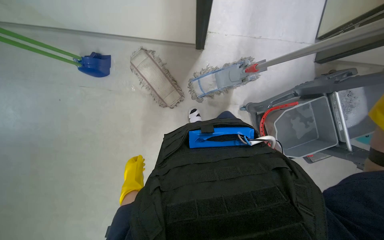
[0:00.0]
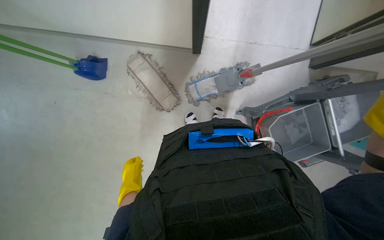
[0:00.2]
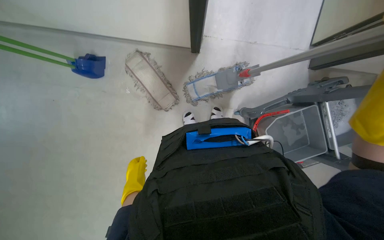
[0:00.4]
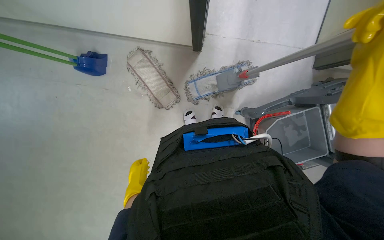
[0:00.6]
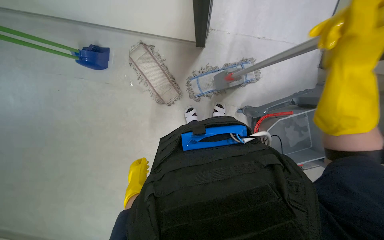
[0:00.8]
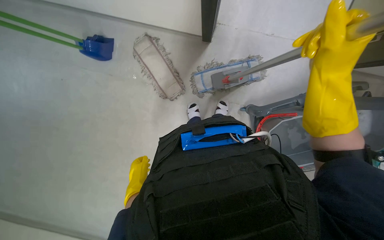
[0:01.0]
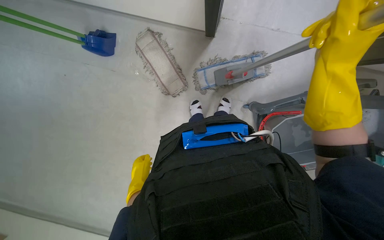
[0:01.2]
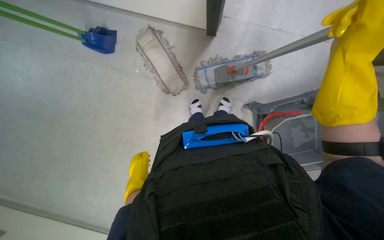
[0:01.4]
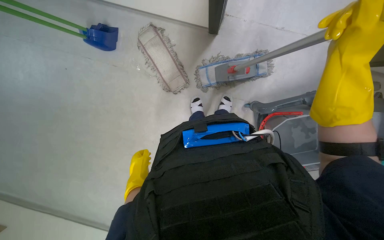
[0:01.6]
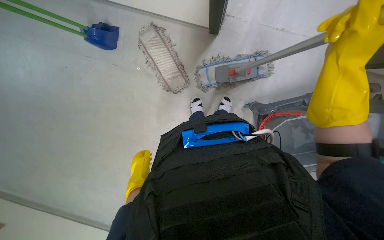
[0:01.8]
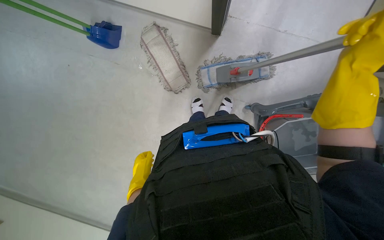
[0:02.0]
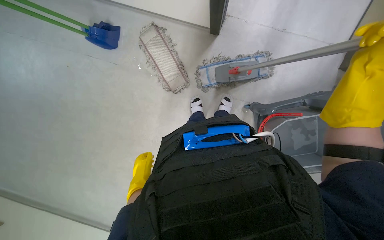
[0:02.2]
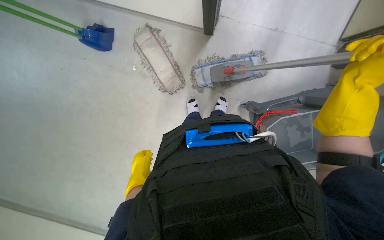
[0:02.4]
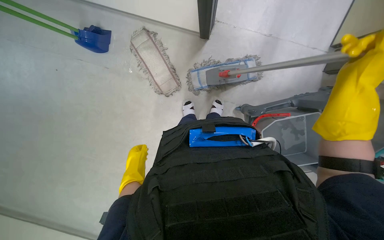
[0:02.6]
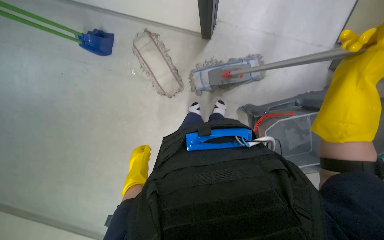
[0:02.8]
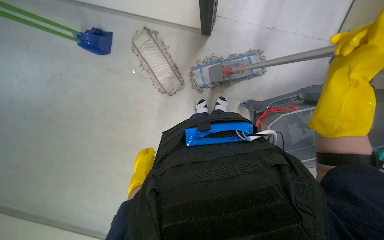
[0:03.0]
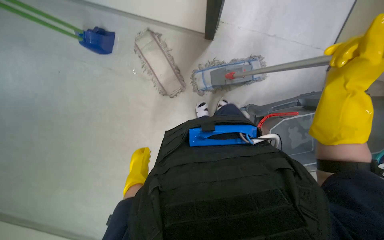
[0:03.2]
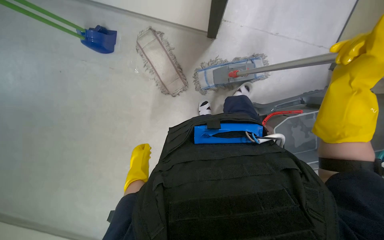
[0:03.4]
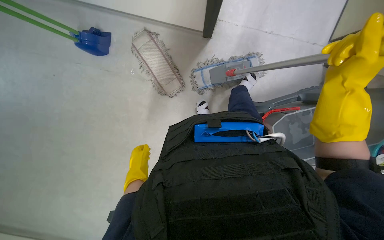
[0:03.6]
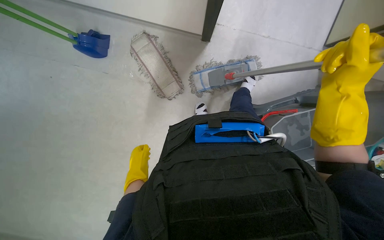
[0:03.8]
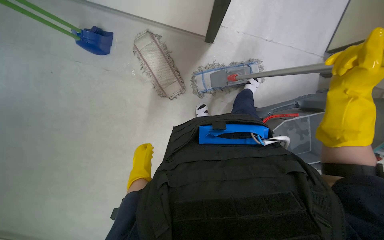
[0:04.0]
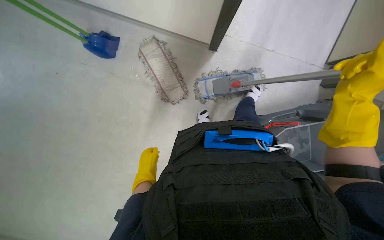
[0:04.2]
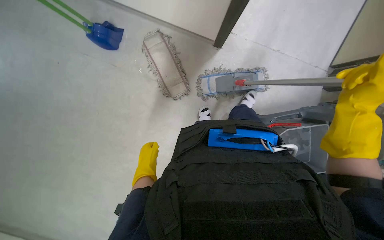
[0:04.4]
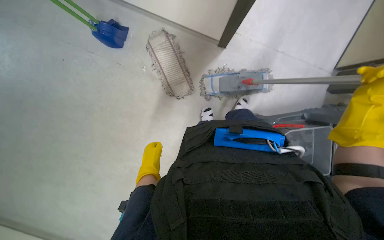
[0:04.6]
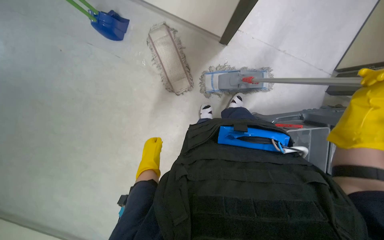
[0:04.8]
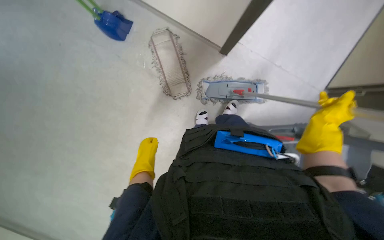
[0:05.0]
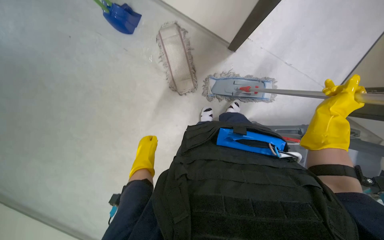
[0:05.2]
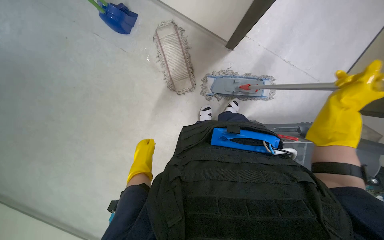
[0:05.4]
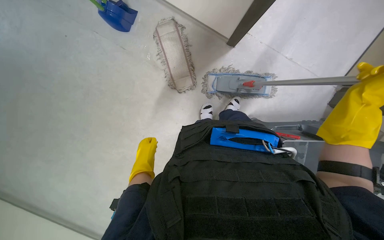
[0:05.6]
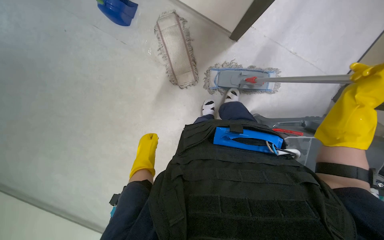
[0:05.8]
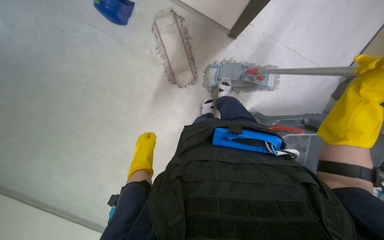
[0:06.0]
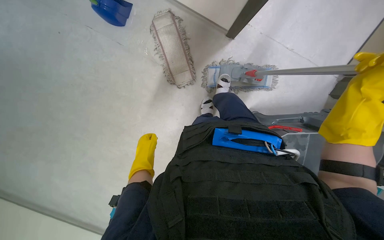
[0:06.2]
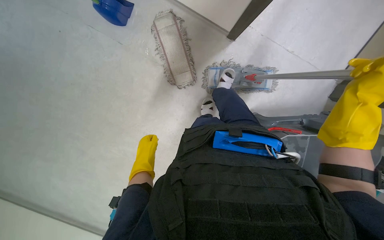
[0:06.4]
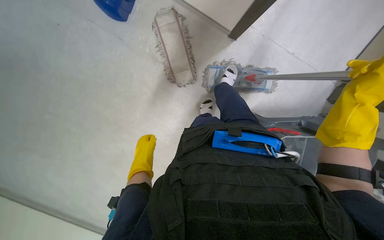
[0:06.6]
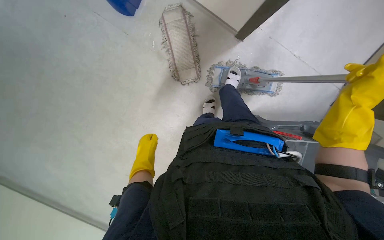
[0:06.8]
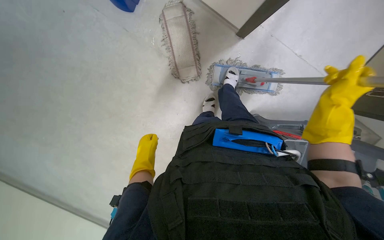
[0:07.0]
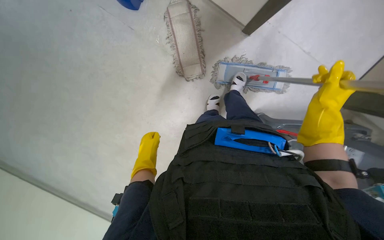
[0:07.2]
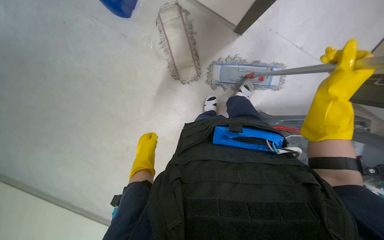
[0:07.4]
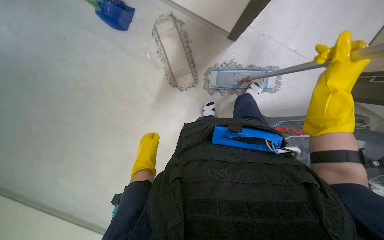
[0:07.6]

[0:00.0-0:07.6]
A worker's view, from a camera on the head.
Job: preparing cleaning supplies.
The whole recording: Changing mop head. The worker removes the dirty mop head, wrings it out, and attaches a clean mop head to the mop.
0:03.0 to 0:04.6: The left hand shifts roughly 10 cm farther from the camera.

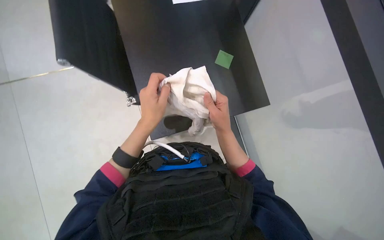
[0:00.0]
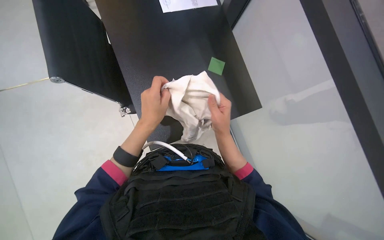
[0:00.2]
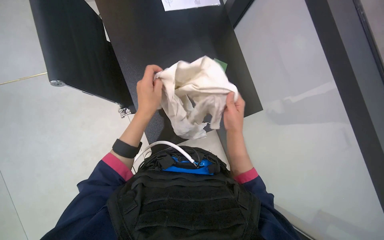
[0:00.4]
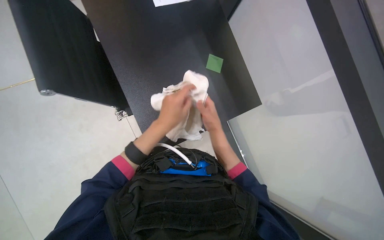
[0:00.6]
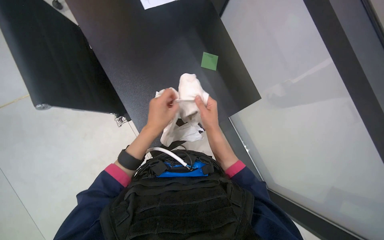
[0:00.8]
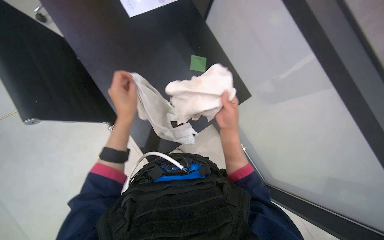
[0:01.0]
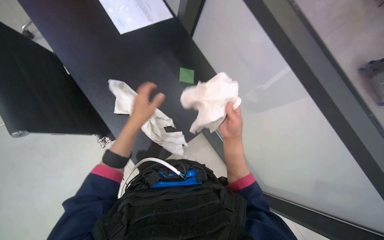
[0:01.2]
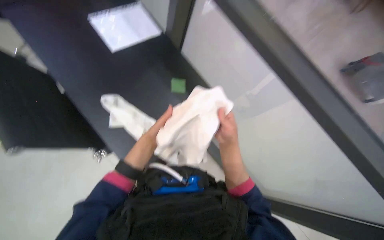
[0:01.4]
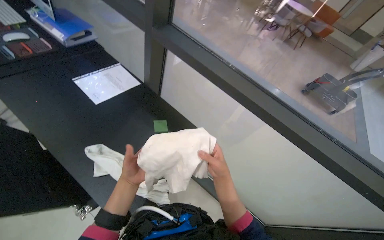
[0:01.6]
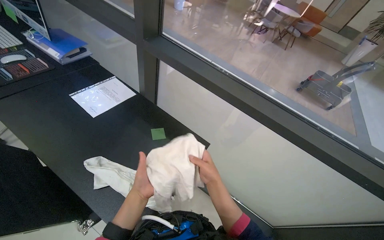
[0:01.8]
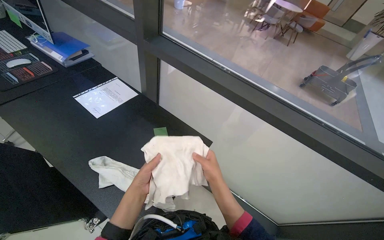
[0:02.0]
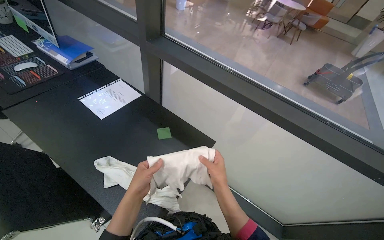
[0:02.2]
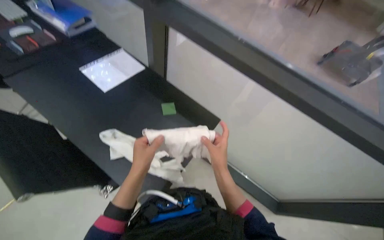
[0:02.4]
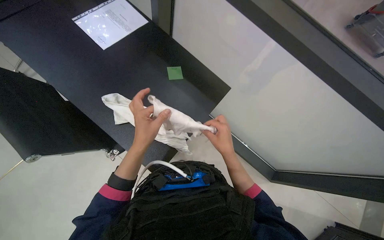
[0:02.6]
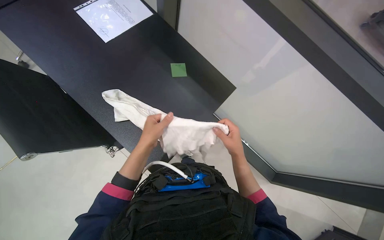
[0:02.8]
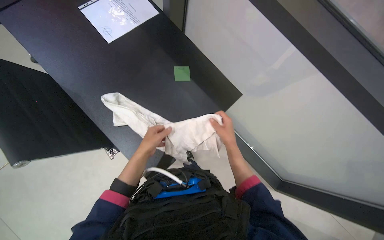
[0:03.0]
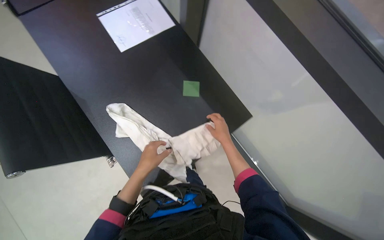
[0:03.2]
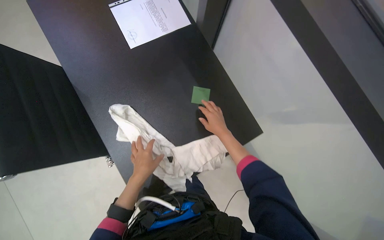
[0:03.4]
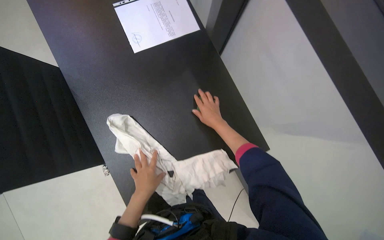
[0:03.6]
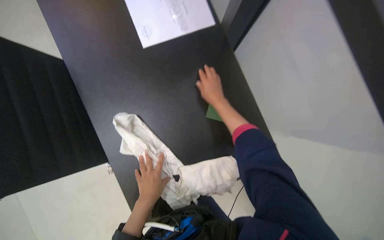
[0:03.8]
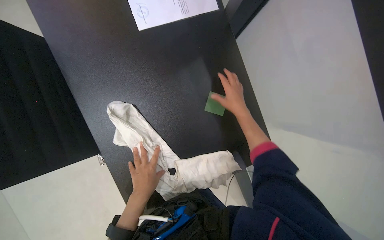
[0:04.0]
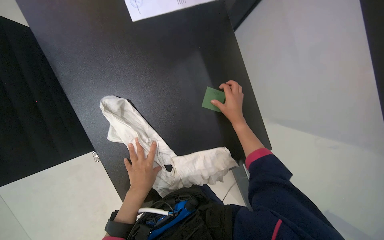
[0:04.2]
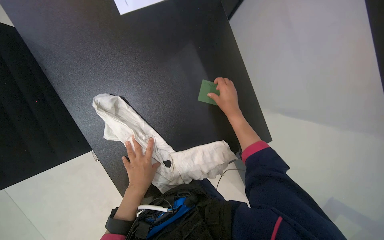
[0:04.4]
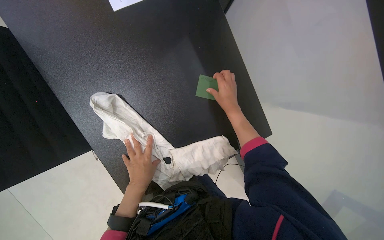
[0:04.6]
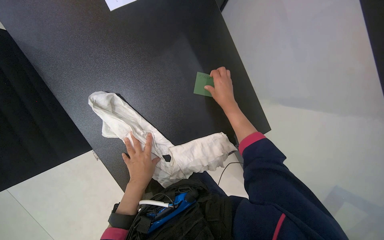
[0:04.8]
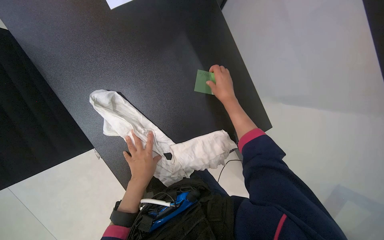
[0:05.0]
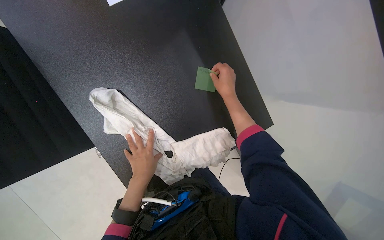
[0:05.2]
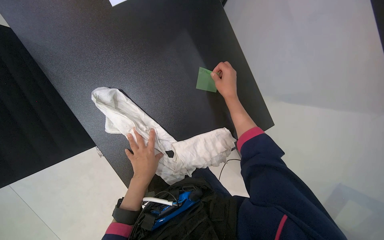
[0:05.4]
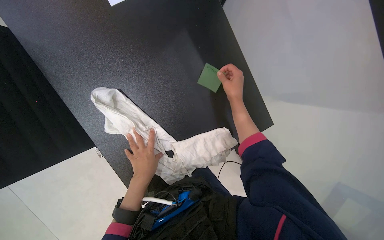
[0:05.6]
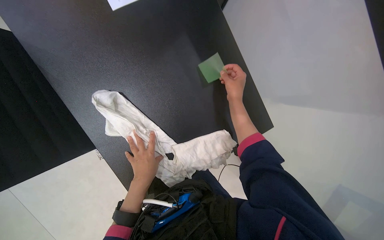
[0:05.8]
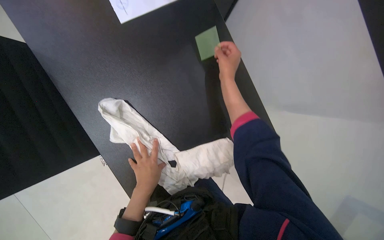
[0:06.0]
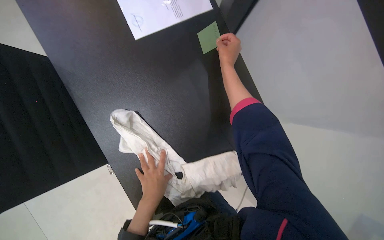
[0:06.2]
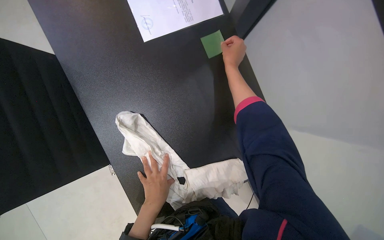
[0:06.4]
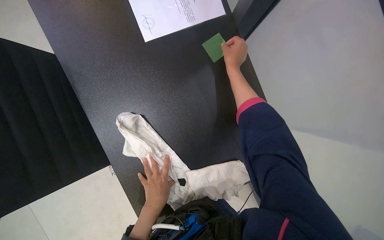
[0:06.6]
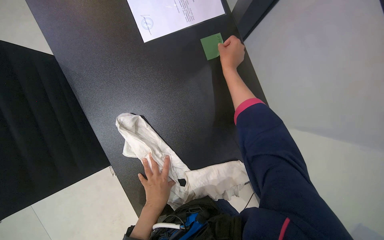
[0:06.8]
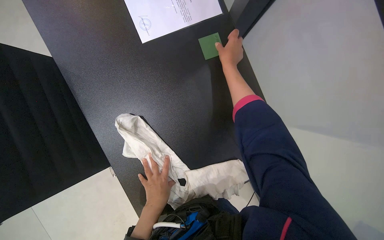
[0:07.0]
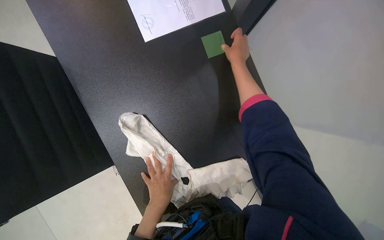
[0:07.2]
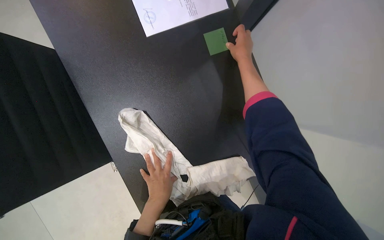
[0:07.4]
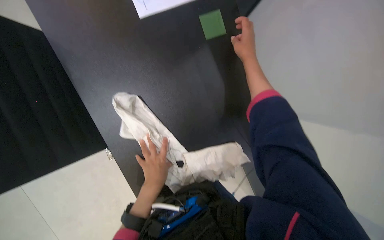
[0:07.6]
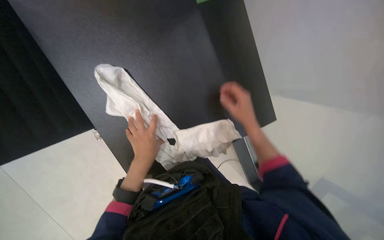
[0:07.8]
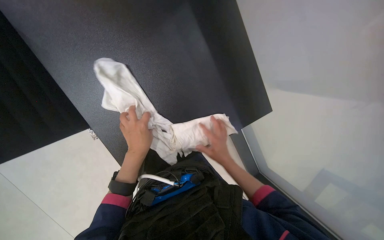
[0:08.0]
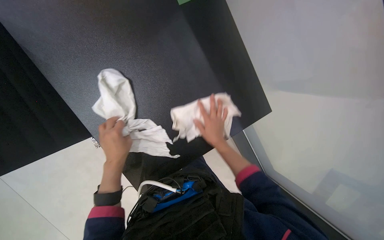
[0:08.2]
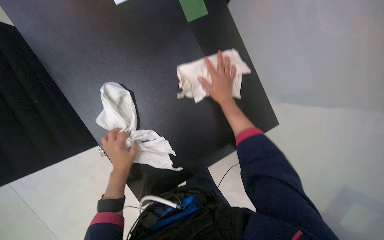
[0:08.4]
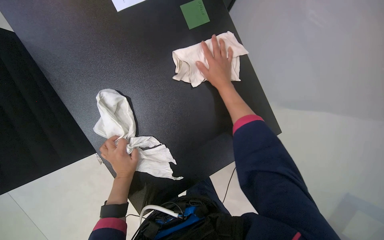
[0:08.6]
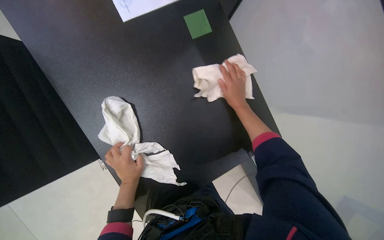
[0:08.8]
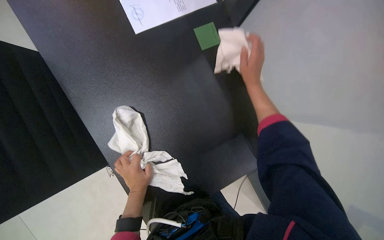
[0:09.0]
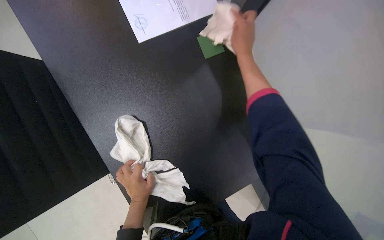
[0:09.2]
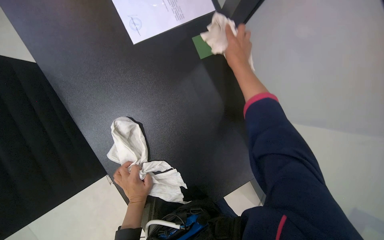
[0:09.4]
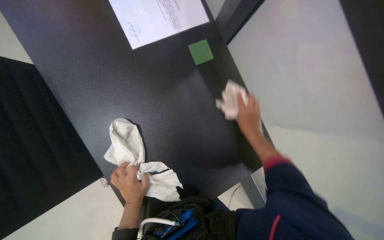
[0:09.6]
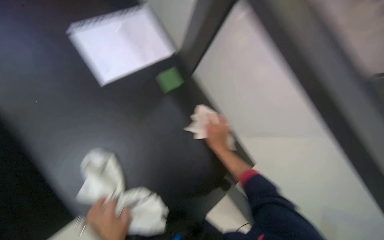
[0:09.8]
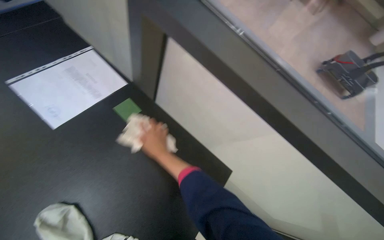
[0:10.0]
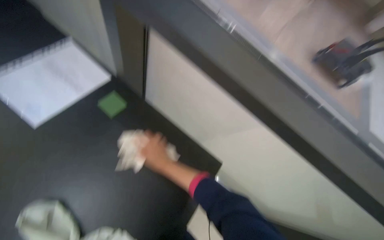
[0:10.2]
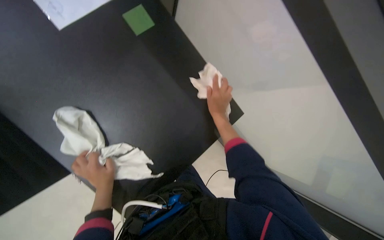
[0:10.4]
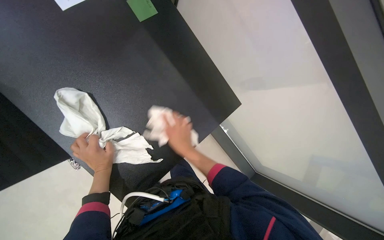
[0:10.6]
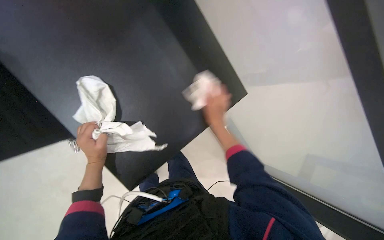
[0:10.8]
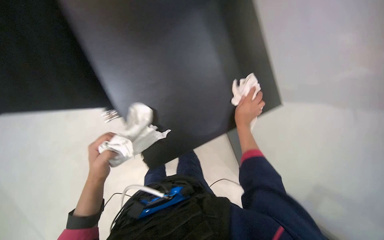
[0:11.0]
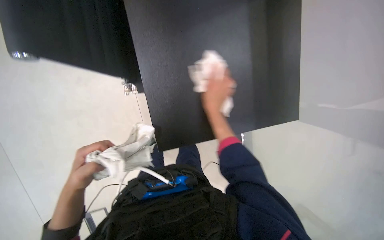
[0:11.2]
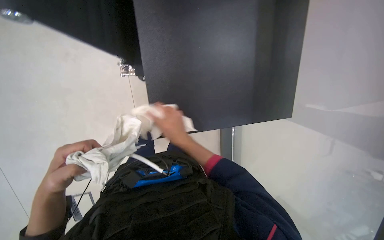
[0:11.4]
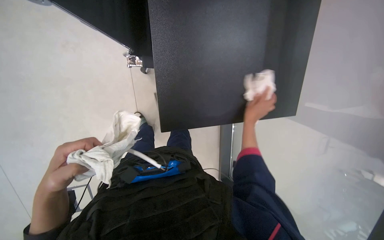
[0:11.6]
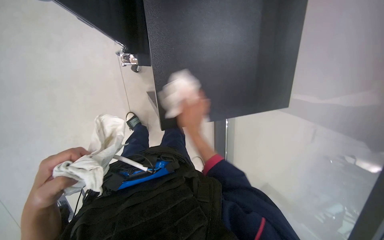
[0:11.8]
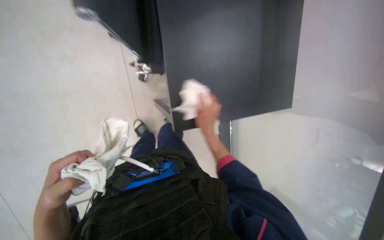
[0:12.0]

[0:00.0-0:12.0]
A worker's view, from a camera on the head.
Job: wiping surfaces.
The whole recording: Wiping office desk. The worker wipes the surface of an office desk with a white cloth.
0:00.0 to 0:01.6: The wearer's head swings approximately 25 degrees to the right. The view tips upward by some 20 degrees.
0:01.6 to 0:03.0: The wearer looks roughly 20 degrees further downward. The right hand is displaced farther from the camera by some 15 cm.
0:03.0 to 0:04.4: The right hand heads up the picture, covering about 25 cm.
0:04.4 to 0:06.0: The hands are busy where they are.
0:06.0 to 0:07.6: The right hand shifts approximately 10 cm up the picture.
0:07.6 to 0:09.0: The left hand travels to the left by approximately 10 cm, while the right hand goes down the picture and returns, approximately 40 cm each way.
0:09.0 to 0:10.4: The right hand goes up and down the picture, about 35 cm each way, reversing 2 times.
0:10.4 to 0:12.0: The right hand is displaced down the picture by approximately 20 cm, and moves some 15 cm to the left and comes back.
